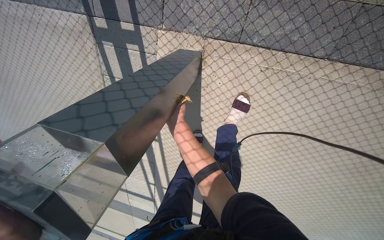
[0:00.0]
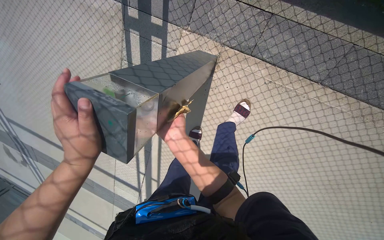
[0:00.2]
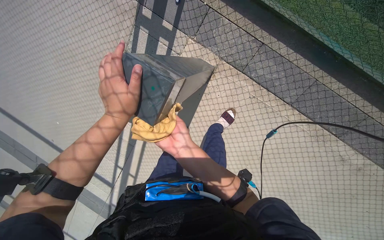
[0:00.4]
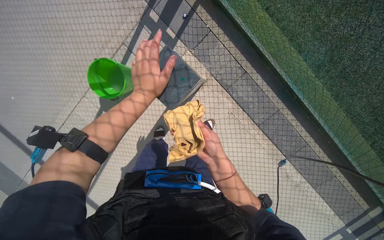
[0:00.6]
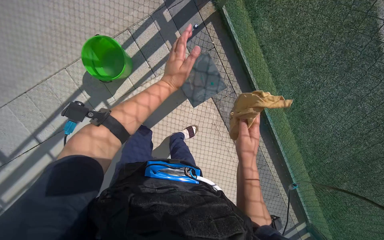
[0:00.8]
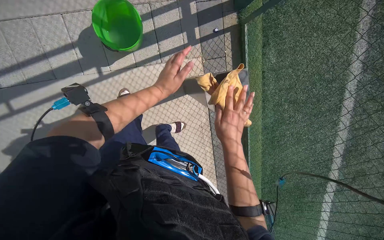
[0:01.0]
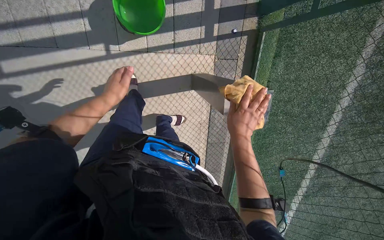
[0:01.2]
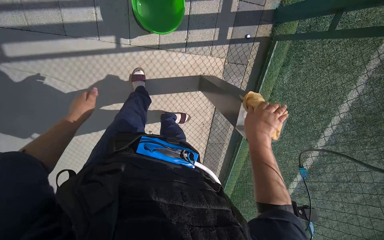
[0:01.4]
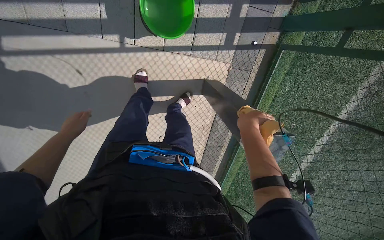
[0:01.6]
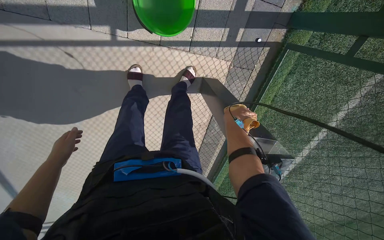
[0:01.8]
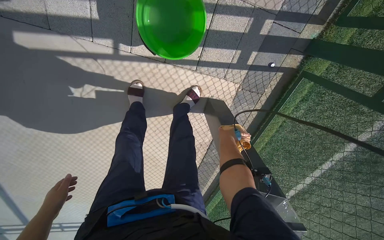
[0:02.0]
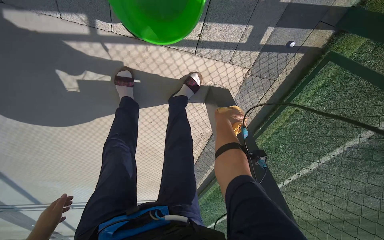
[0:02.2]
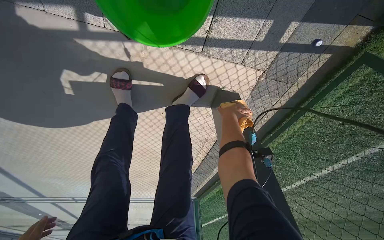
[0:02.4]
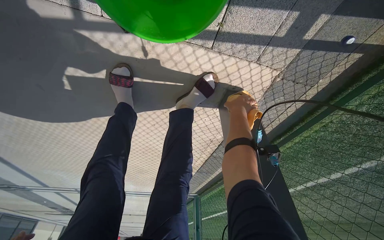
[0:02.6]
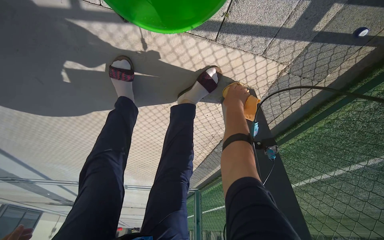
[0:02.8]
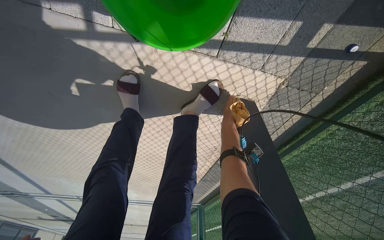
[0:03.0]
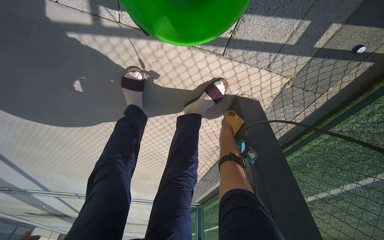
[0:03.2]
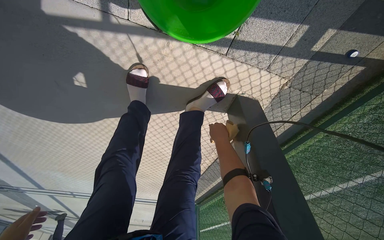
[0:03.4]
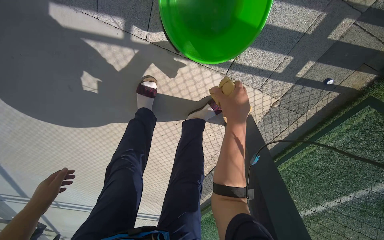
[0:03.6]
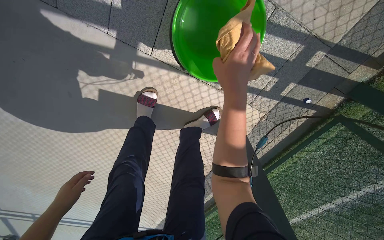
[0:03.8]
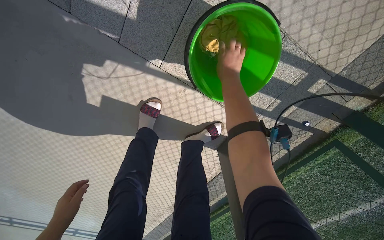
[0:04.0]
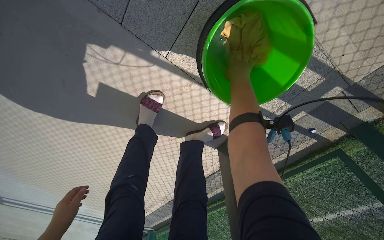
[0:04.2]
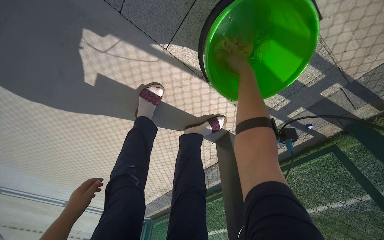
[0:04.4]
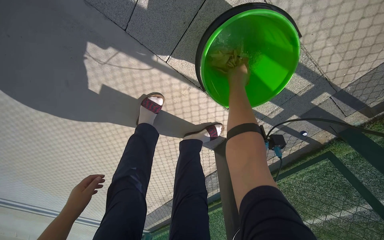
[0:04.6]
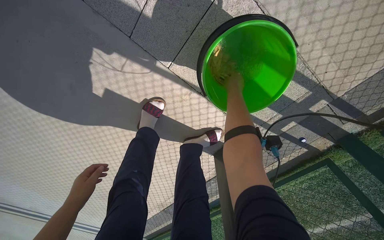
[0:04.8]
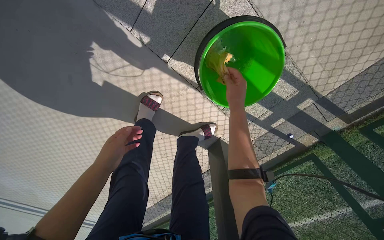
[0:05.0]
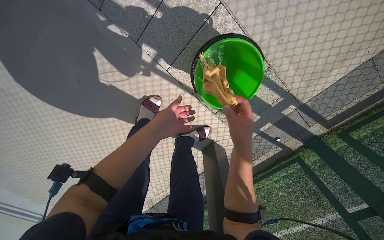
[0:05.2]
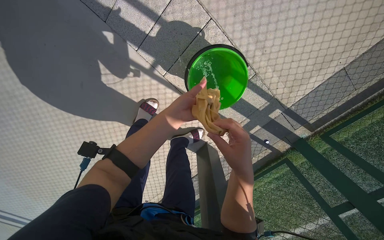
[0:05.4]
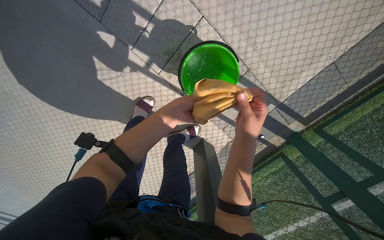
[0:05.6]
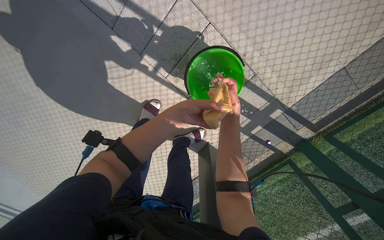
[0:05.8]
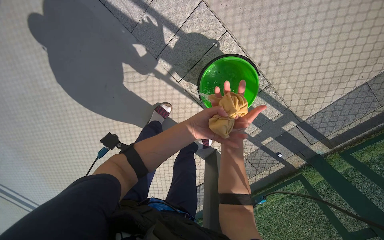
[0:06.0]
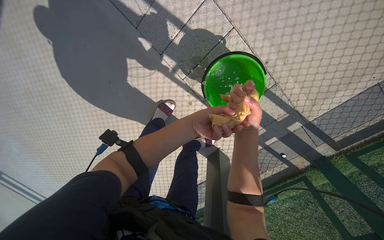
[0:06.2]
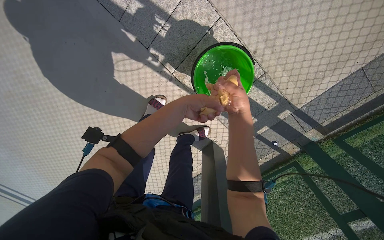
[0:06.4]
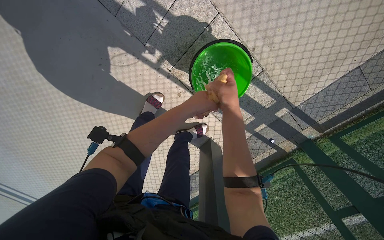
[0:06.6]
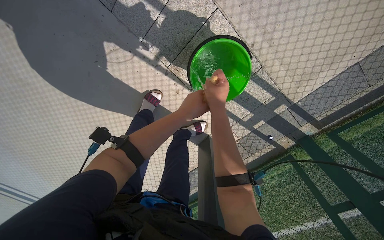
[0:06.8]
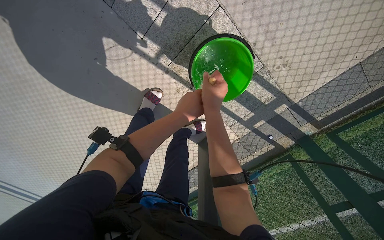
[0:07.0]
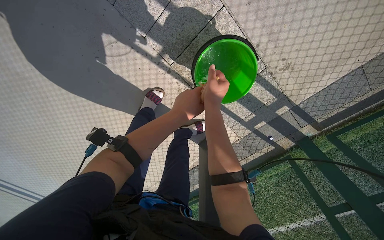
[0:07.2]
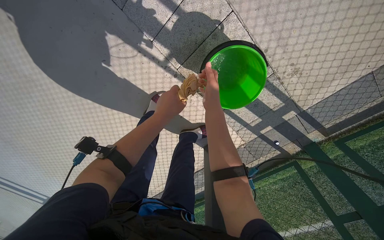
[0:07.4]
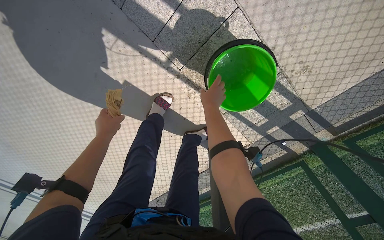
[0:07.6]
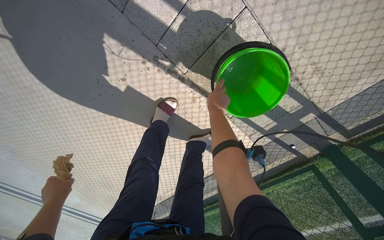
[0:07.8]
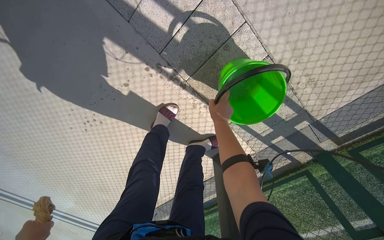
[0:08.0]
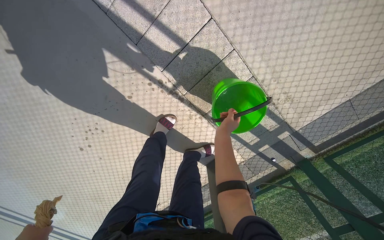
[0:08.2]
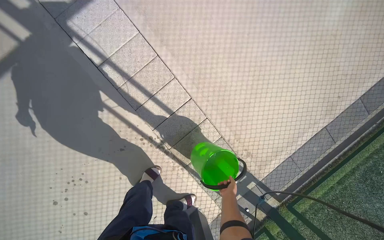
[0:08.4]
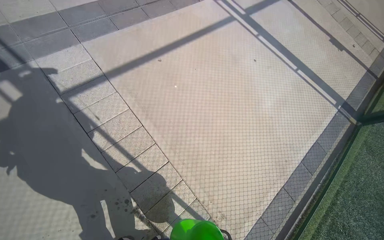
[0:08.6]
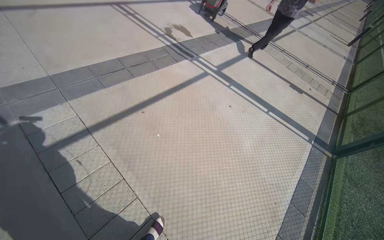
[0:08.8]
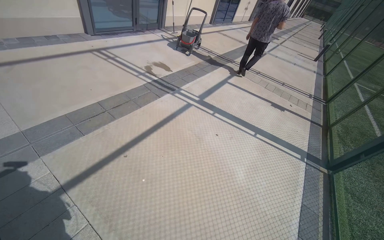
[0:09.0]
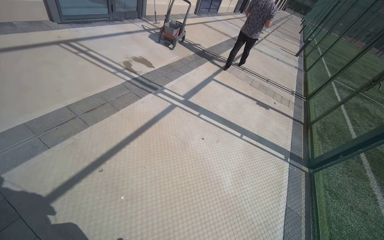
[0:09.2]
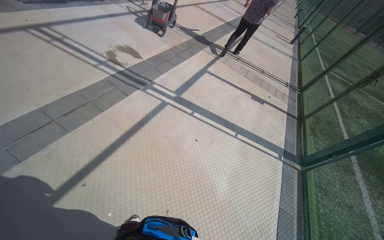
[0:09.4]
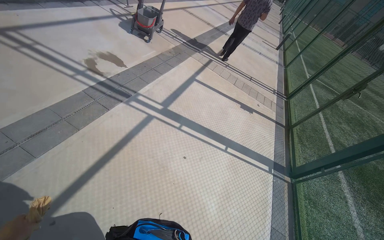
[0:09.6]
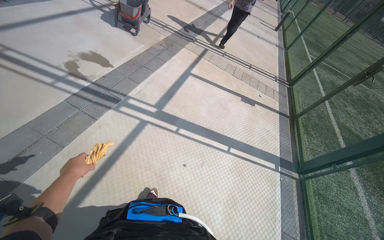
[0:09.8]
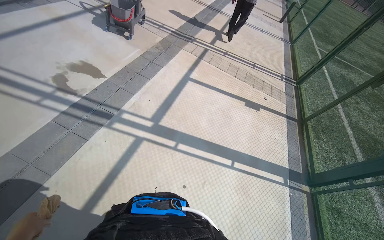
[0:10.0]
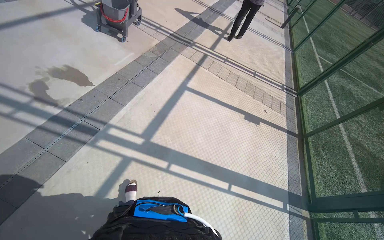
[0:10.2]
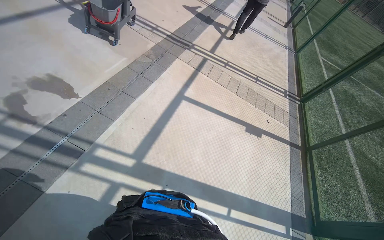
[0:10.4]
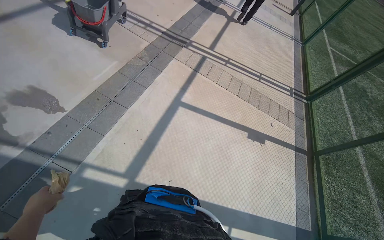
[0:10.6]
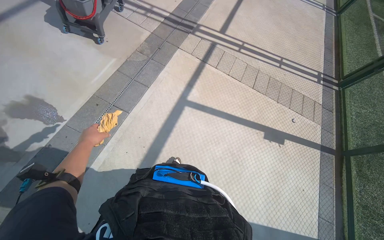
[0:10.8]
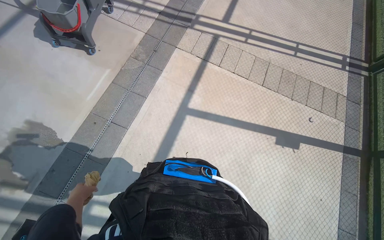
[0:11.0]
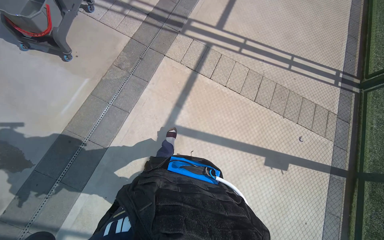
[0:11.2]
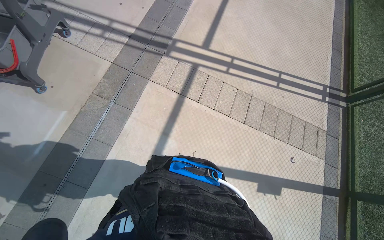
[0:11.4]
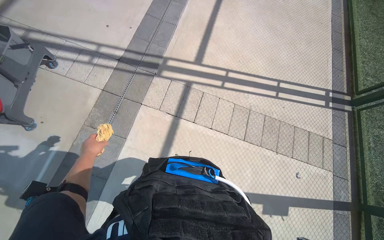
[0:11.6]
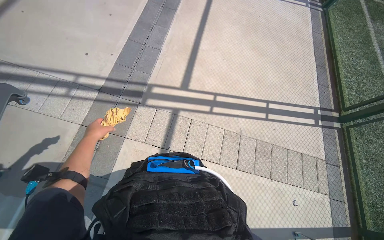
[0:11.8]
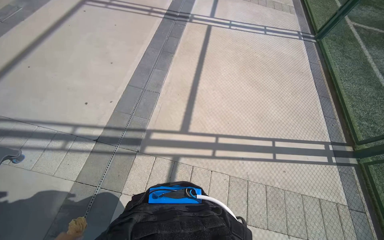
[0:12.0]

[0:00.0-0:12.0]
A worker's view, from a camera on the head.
Job: wiping surfaces.
The whole recording: Wiping outdoor structures with cloth. The worker wipes the outdoor lights with a cloth, periodically re-wetting it in a bucket.
0:00.0 to 0:01.6: The camera travels about 90 cm. The view pans to the right by some 55 degrees. The scene rotates clockwise by about 80 degrees.
0:01.6 to 0:03.0: The head travels approximately 60 cm. The view tilts approximately 15 degrees downward.
0:03.0 to 0:04.4: The right hand moves up the picture and nearer to the camera, about 40 cm.
0:04.4 to 0:06.0: The view tips upward by approximately 20 degrees. The right hand shifts approximately 20 cm down the picture.
0:06.0 to 0:07.6: The left hand shifts roughly 35 cm to the left. The right hand travels to the left and up the picture by about 15 cm.
0:07.6 to 0:09.0: The wearer looks roughly 30 degrees further upward.
0:09.0 to 0:10.4: The camera is carried about 2 m. The camera pitches downward, by about 15 degrees.

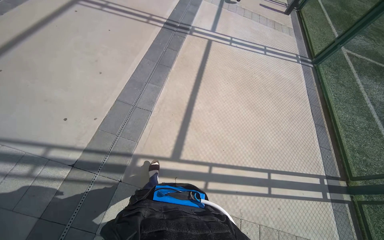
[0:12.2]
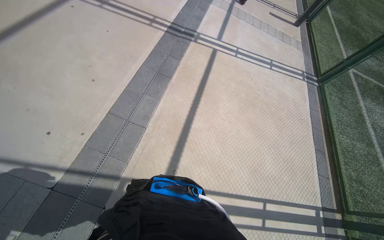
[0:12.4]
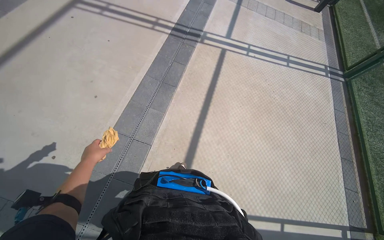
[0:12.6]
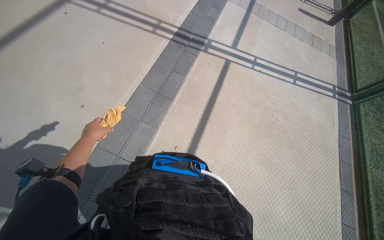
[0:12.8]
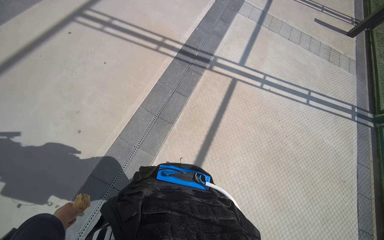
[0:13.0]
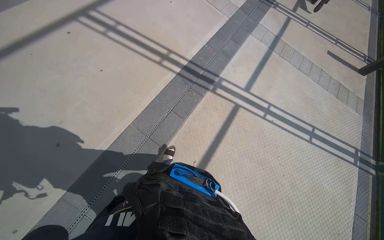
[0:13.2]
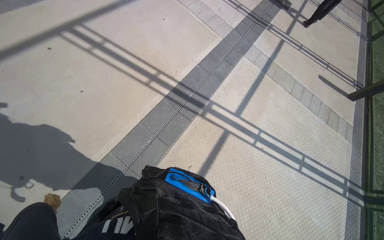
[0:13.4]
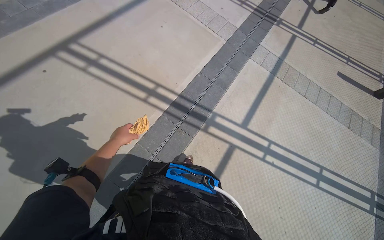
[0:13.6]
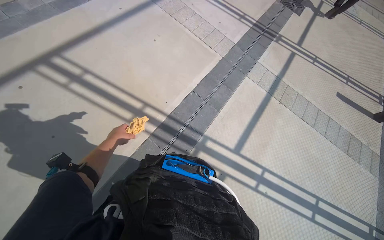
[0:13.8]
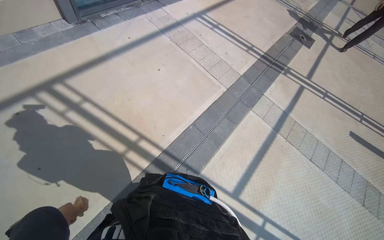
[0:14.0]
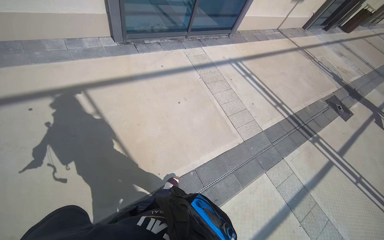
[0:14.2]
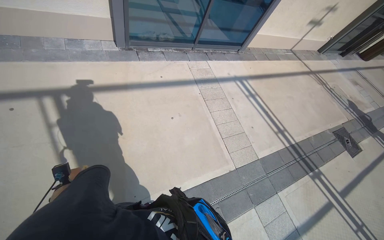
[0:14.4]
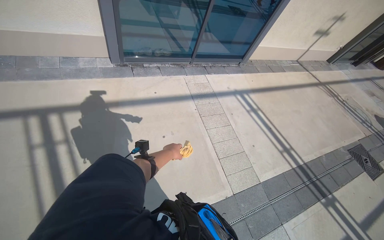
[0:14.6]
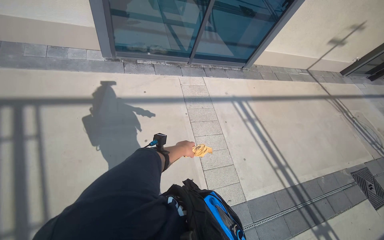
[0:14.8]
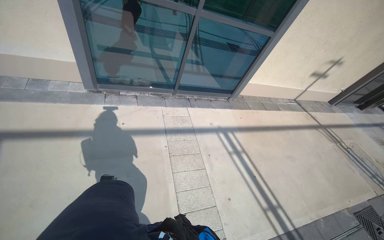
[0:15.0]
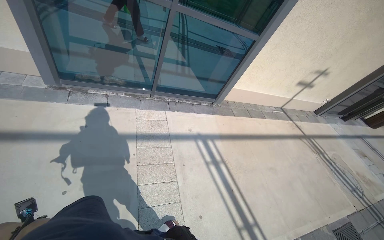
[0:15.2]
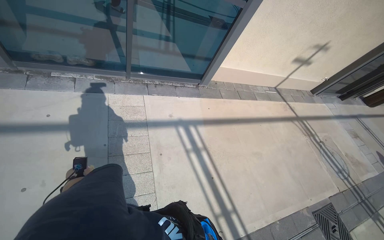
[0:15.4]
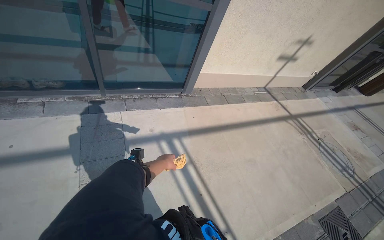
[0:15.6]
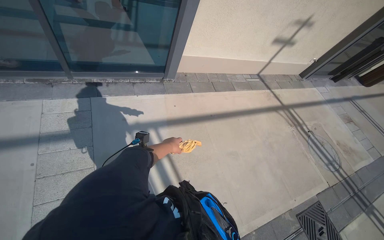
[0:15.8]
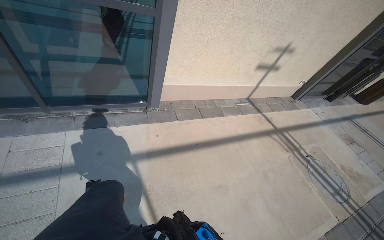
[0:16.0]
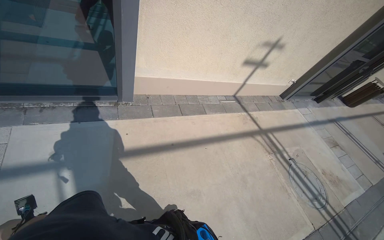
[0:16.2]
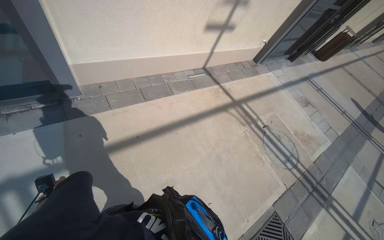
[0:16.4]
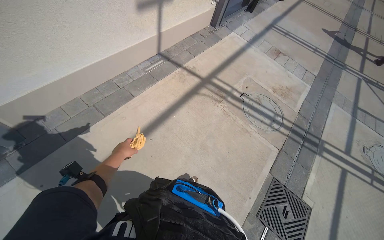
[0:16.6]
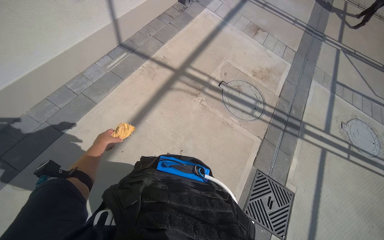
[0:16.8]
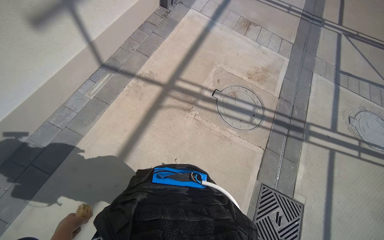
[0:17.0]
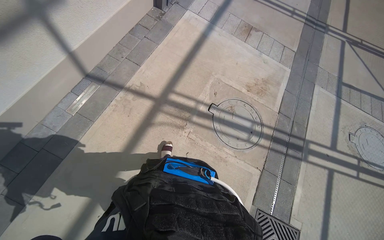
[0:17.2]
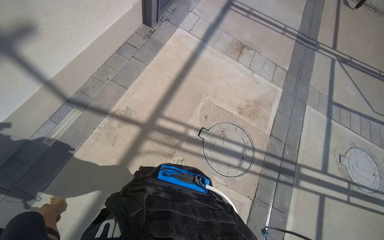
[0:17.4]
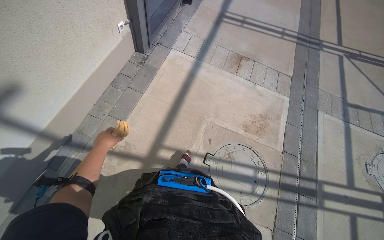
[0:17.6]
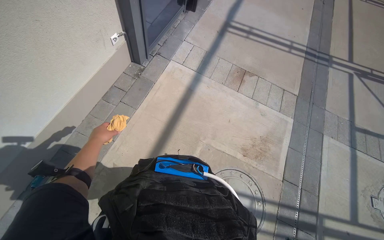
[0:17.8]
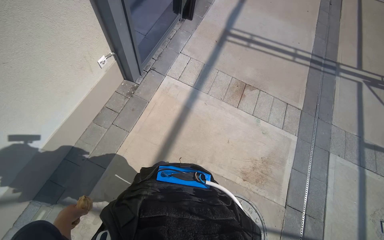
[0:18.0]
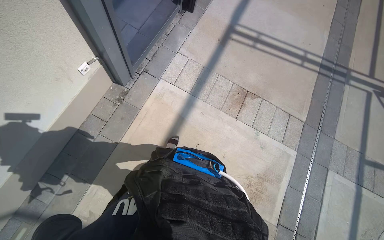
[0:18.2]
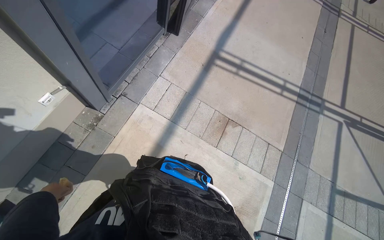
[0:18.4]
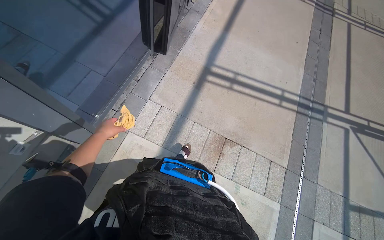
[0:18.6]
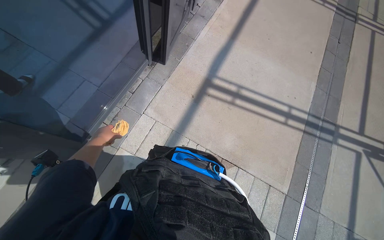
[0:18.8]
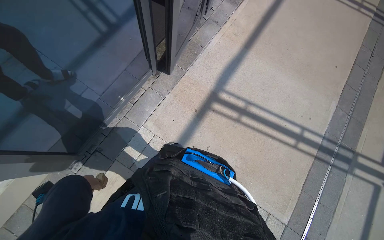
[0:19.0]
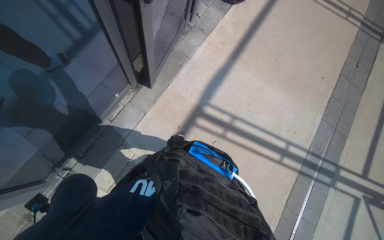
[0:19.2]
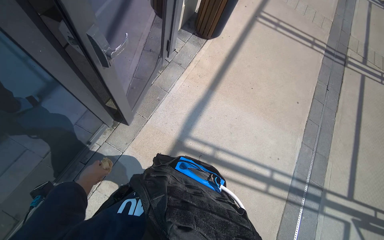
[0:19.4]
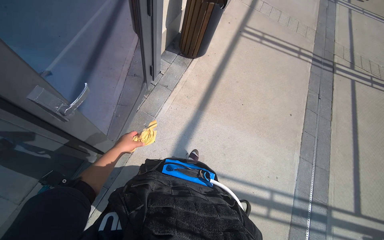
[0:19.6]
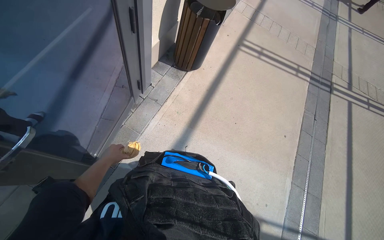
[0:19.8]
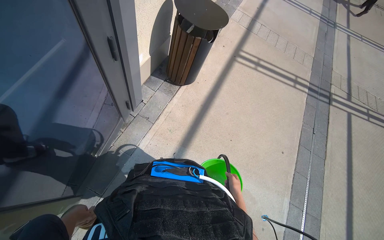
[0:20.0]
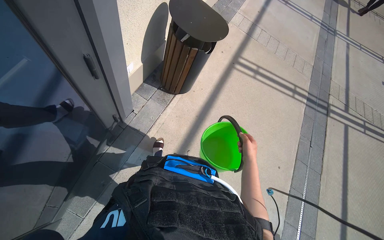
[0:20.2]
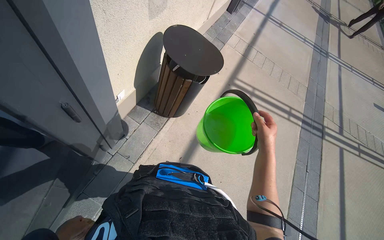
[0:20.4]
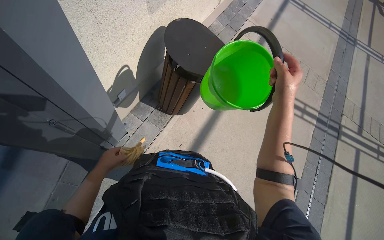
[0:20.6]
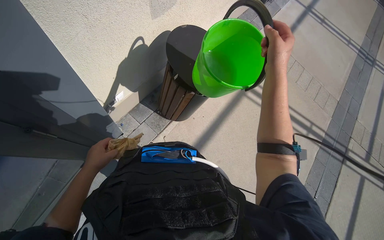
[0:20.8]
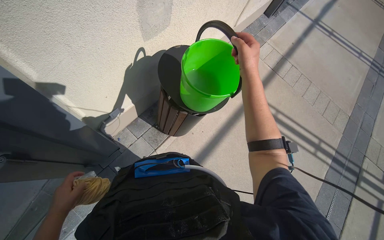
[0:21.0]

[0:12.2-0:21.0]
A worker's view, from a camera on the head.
Job: wiping surfaces.
The whole recording: Wiping outdoor structures with cloth. The worker wipes the outdoor lights with a cloth, periodically re-wetting it in a bucket.
0:12.2 to 0:13.6: The wearer moves roughly 2 m.
0:13.6 to 0:15.2: The wearer moves approximately 2 m. The wearer's head swings about 45 degrees to the left. The wearer looks about 30 degrees further upward.
0:15.2 to 0:16.6: The wearer moves some 2 m. The wearer looks about 20 degrees further downward. Everything in view rotates some 35 degrees counterclockwise.
0:16.6 to 0:18.0: The camera is carried approximately 2 m.
0:18.0 to 0:19.6: The camera is carried approximately 2 m.
0:19.6 to 0:21.0: The camera travels approximately 1 m.
